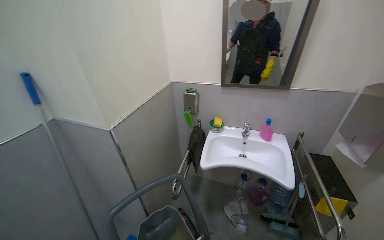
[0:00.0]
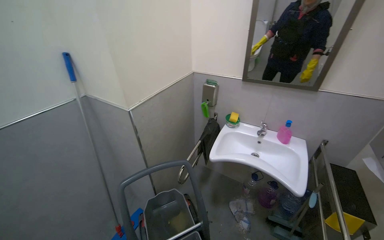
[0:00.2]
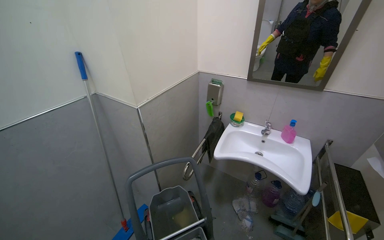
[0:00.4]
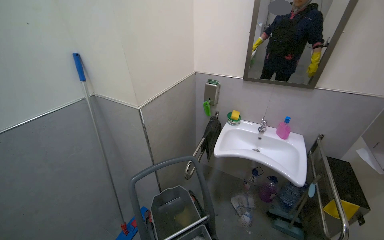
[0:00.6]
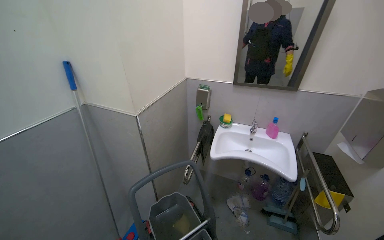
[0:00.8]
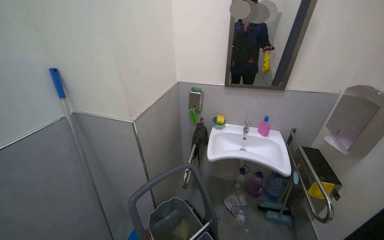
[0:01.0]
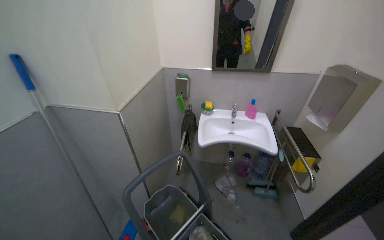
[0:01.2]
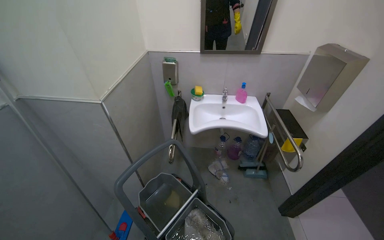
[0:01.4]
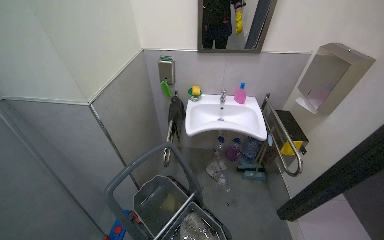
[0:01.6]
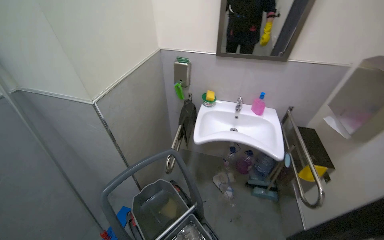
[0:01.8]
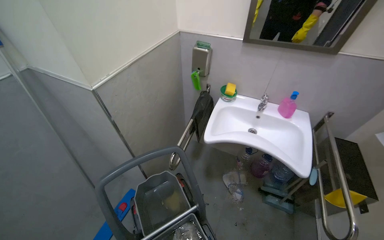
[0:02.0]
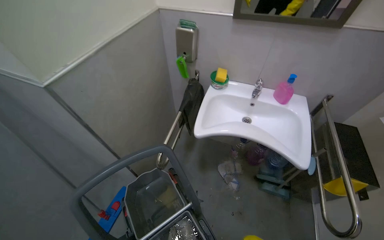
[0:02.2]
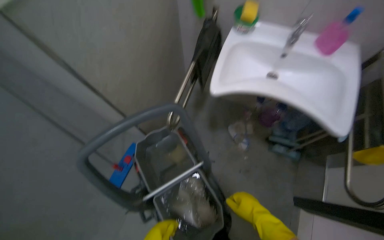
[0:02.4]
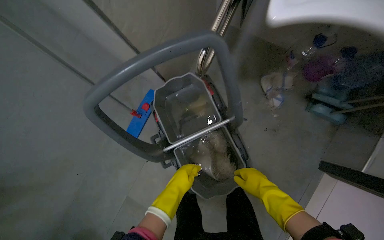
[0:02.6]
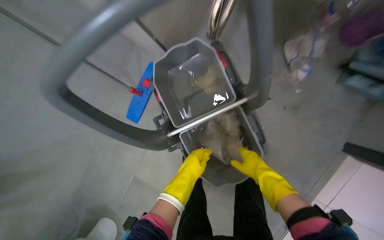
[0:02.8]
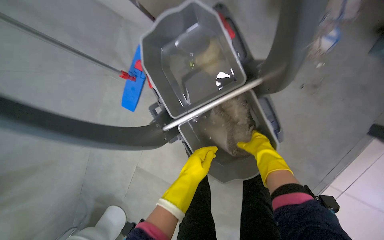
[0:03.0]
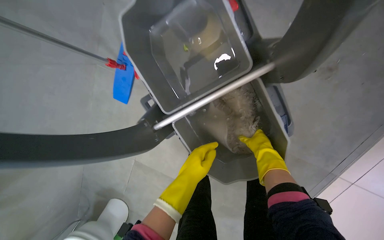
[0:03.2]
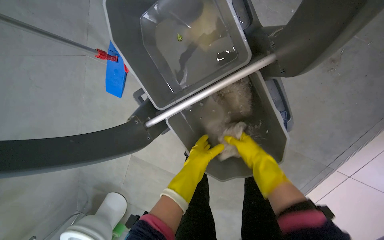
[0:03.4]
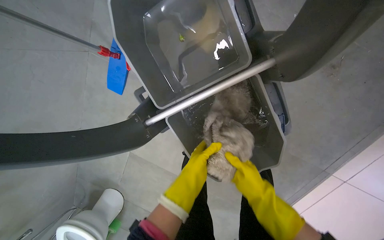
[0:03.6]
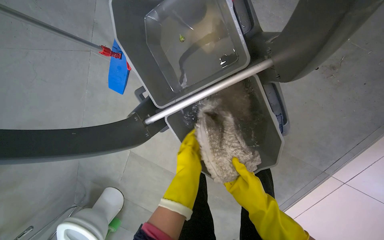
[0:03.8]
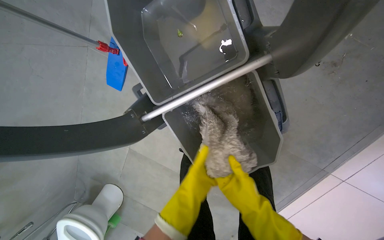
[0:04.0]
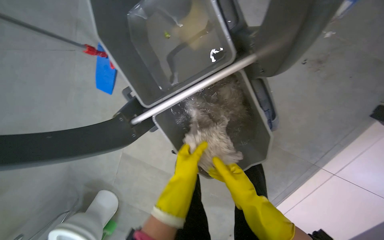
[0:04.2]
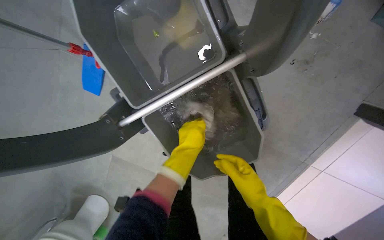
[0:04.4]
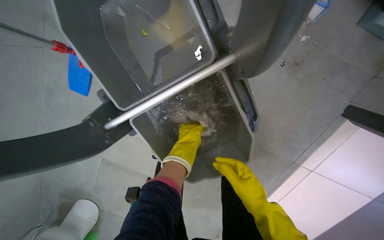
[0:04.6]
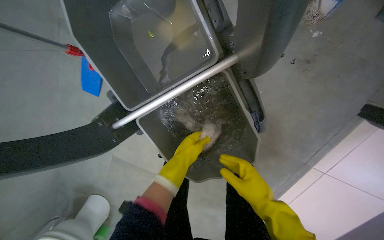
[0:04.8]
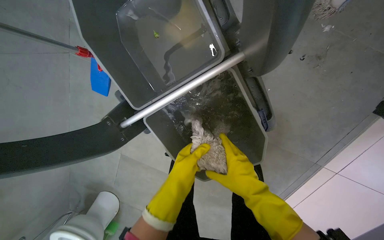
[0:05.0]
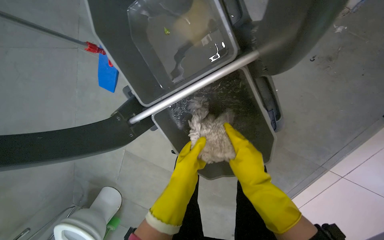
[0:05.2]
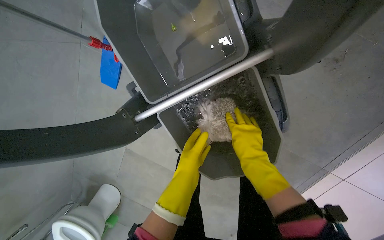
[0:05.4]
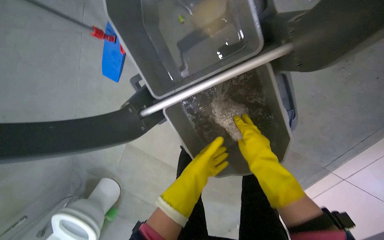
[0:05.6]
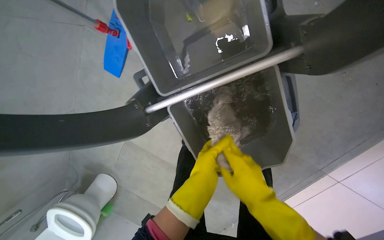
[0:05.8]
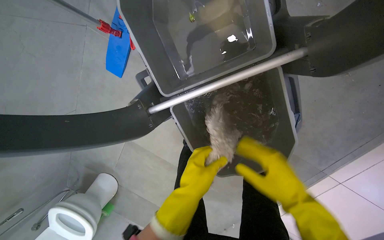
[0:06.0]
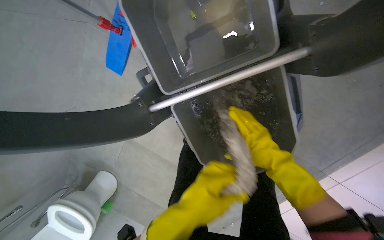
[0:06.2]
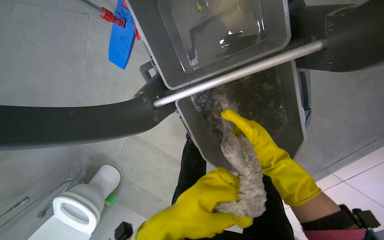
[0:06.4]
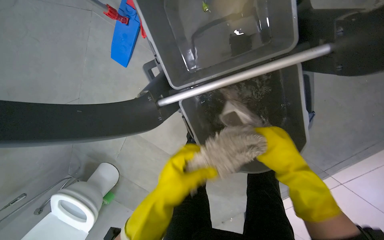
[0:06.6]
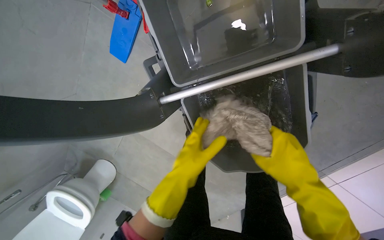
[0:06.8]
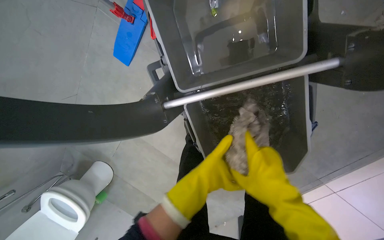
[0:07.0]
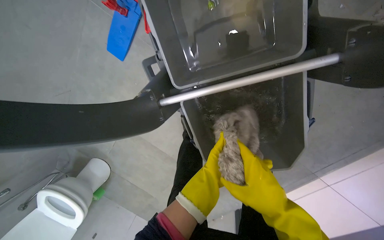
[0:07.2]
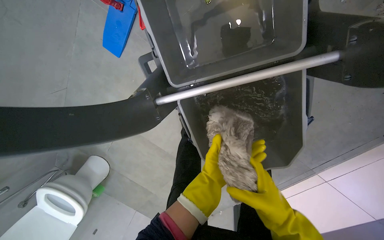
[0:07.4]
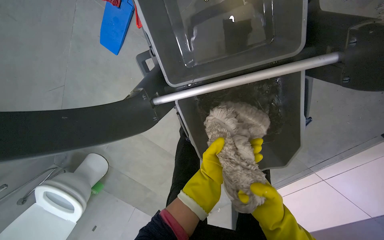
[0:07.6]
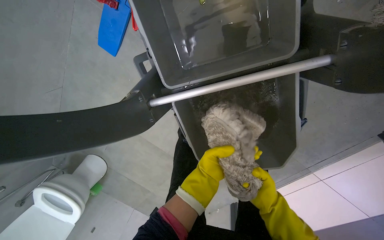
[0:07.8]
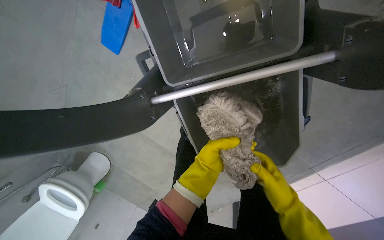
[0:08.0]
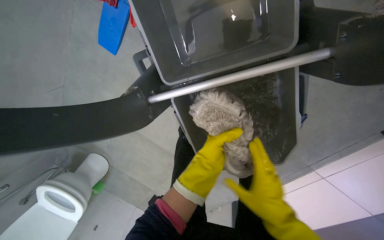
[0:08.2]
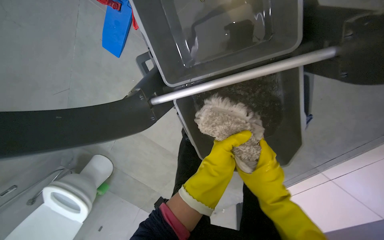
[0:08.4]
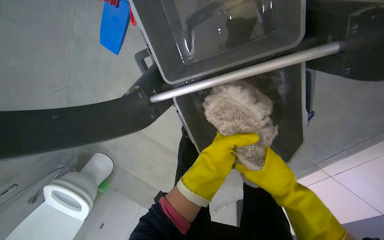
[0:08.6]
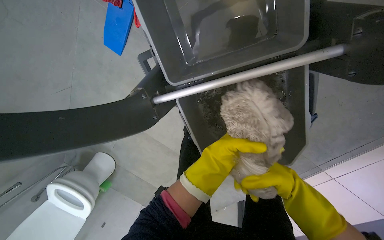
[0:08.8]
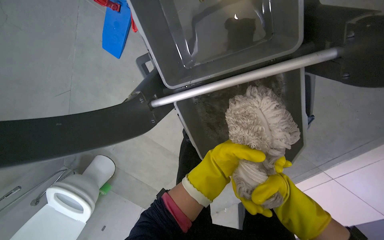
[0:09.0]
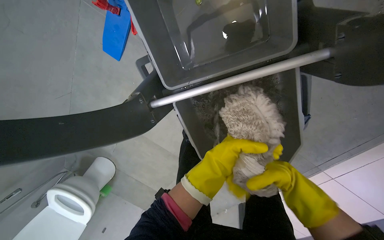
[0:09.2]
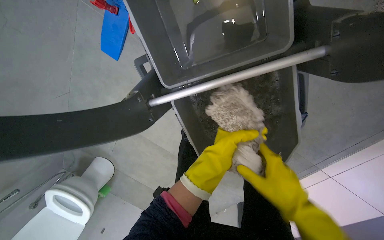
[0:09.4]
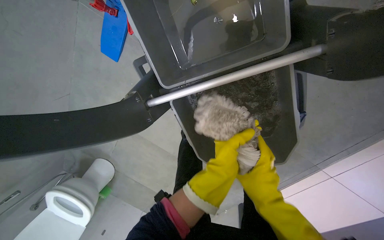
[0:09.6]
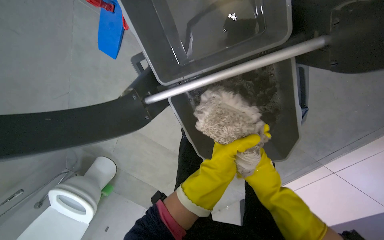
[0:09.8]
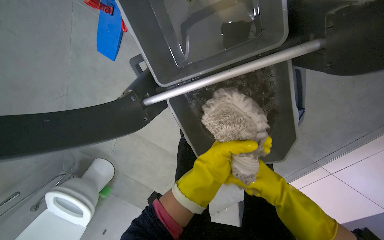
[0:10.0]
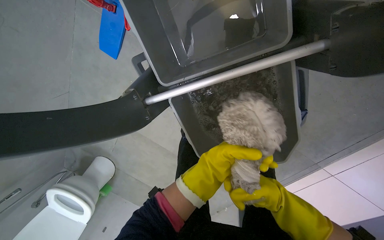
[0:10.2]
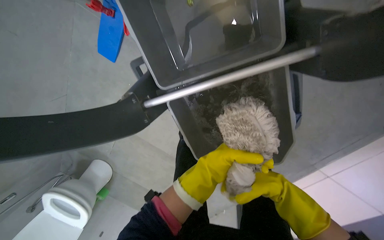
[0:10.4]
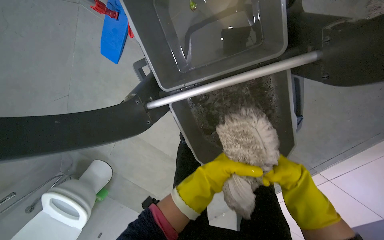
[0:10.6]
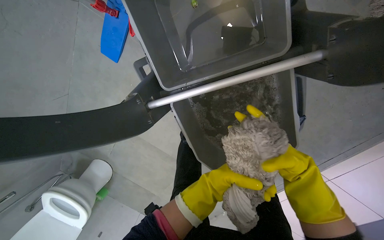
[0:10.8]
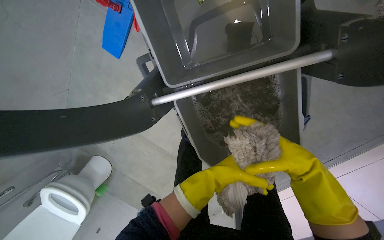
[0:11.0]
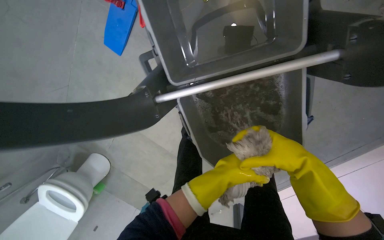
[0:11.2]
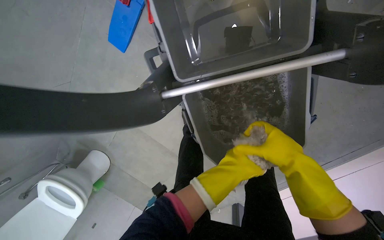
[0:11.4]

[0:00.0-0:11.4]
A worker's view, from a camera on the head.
Job: preparing cleaning supplies.
The whole recording: Wringing out mop head. The worker removes, wrings out, and reattaches the mop head.
0:01.4 to 0:02.8: The head travels approximately 60 cm. The wearer's head swings roughly 25 degrees to the left. The view tips downward by some 55 degrees.
0:02.8 to 0:04.2: The view tips downward by some 15 degrees. The right hand heads down the picture, covering approximately 10 cm, and reaches about 30 cm farther from the camera, then returns.
0:04.2 to 0:05.6: The right hand goes some 15 cm up the picture; the left hand travels farther from the camera by approximately 10 cm.
0:05.6 to 0:07.2: The left hand moves roughly 15 cm nearer to the camera and comes back; the right hand swings up and down the picture, some 10 cm each way, with 2 reversals.
0:07.2 to 0:08.6: The right hand swings nearer and farther, some 20 cm each way, with 2 reversals.
0:08.6 to 0:10.0: The right hand swings nearer and farther, about 20 cm each way, with 2 reversals.
0:10.0 to 0:11.4: The right hand is displaced up the picture and nearer to the camera by about 25 cm.

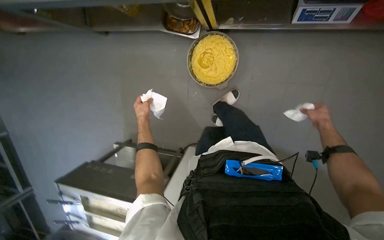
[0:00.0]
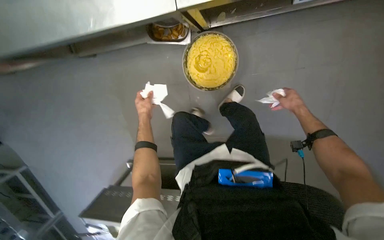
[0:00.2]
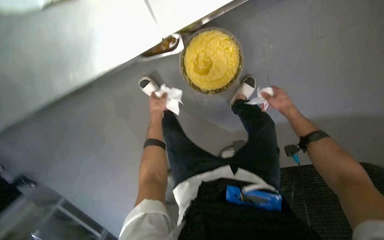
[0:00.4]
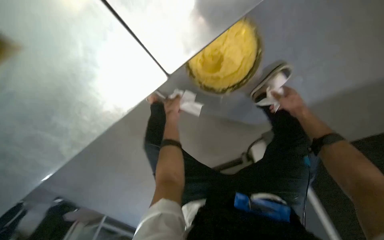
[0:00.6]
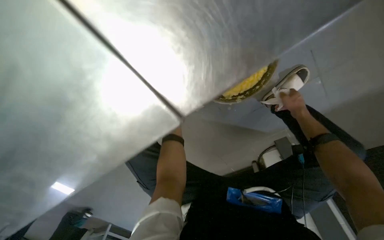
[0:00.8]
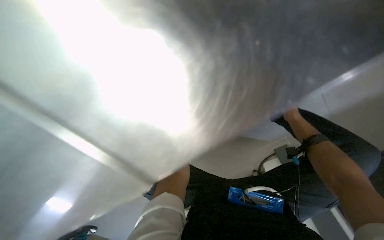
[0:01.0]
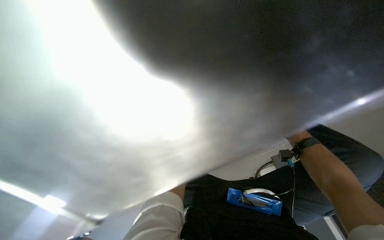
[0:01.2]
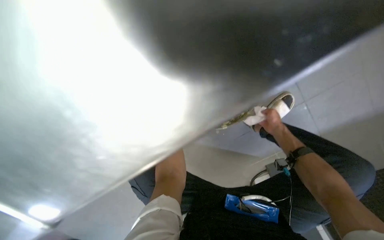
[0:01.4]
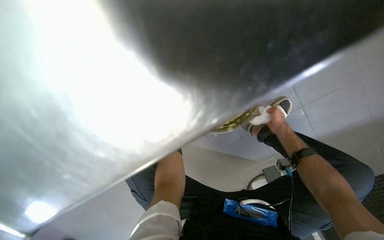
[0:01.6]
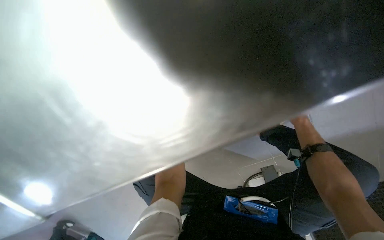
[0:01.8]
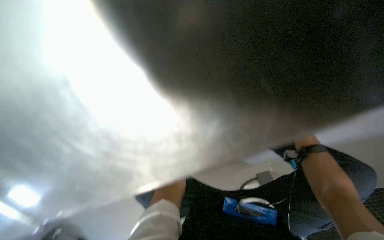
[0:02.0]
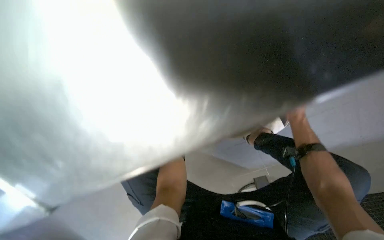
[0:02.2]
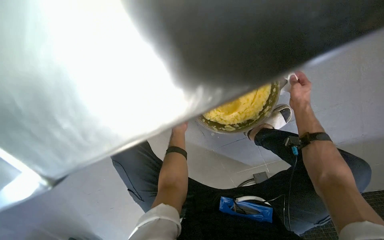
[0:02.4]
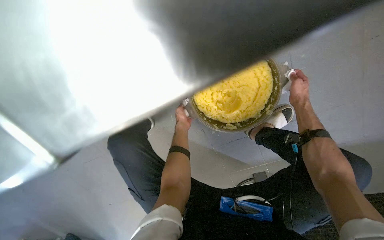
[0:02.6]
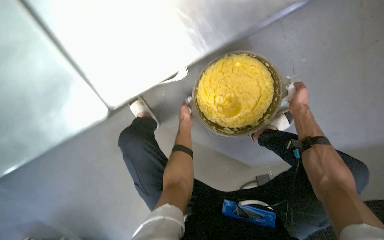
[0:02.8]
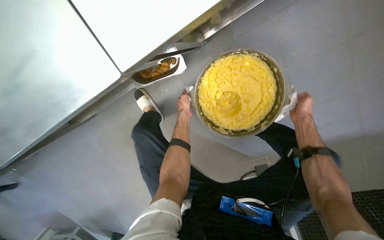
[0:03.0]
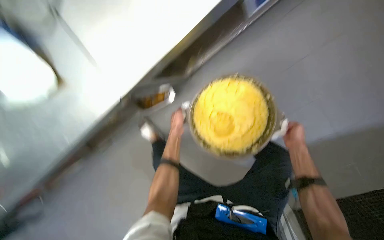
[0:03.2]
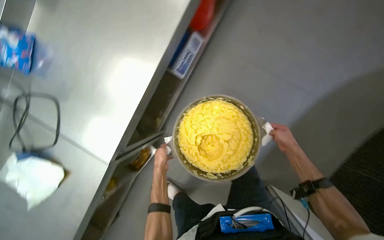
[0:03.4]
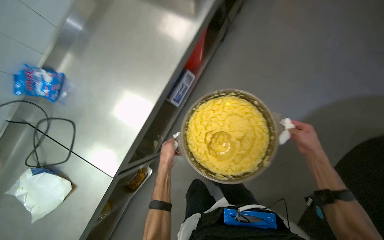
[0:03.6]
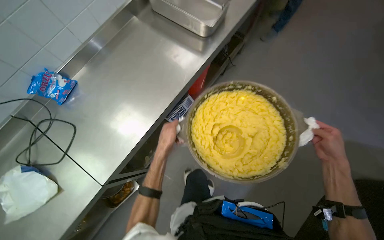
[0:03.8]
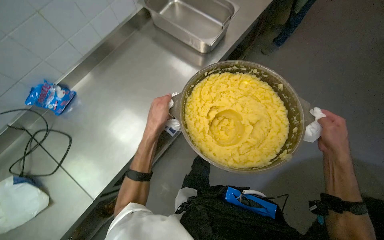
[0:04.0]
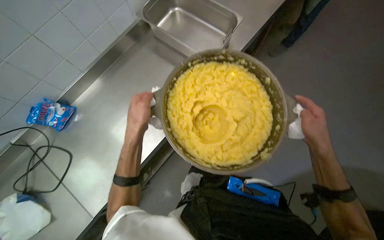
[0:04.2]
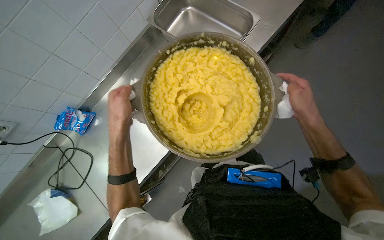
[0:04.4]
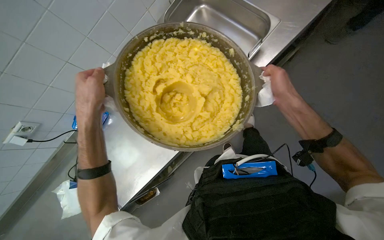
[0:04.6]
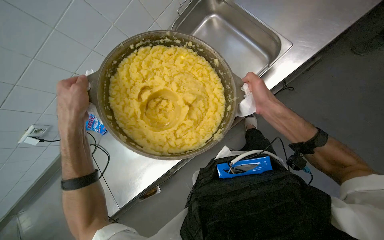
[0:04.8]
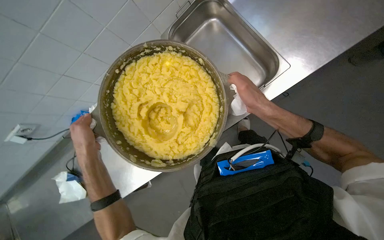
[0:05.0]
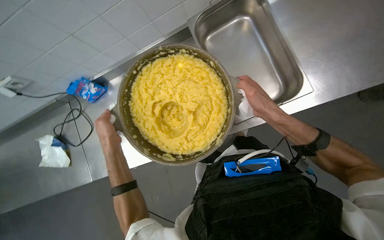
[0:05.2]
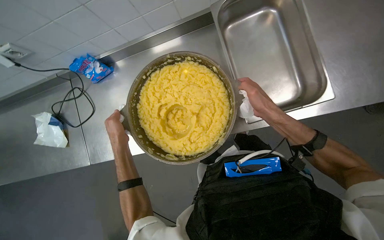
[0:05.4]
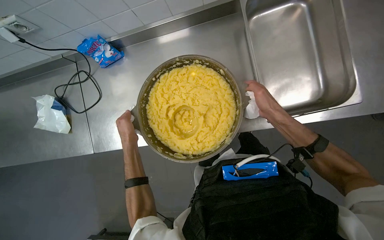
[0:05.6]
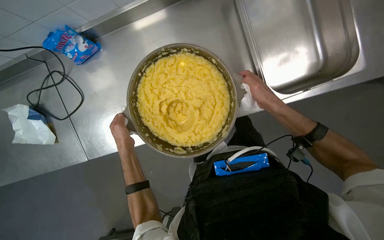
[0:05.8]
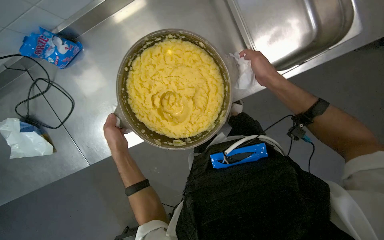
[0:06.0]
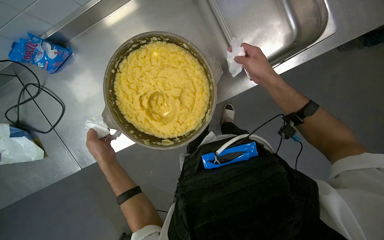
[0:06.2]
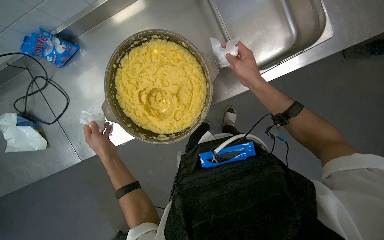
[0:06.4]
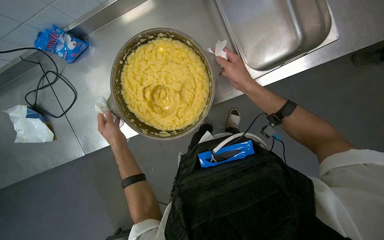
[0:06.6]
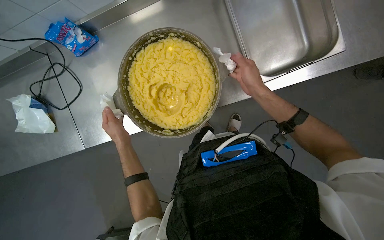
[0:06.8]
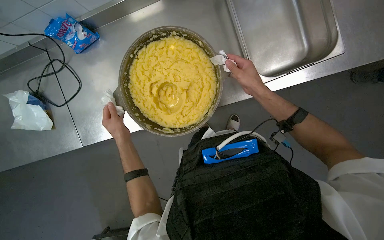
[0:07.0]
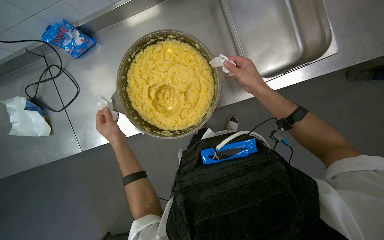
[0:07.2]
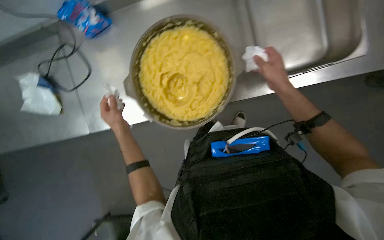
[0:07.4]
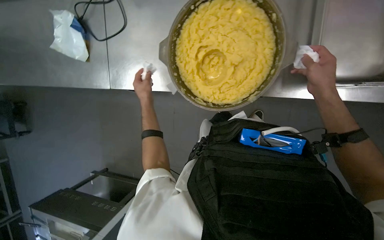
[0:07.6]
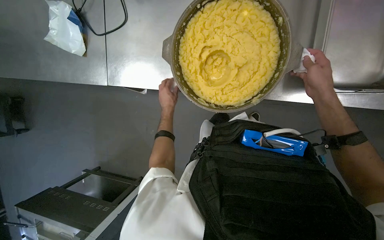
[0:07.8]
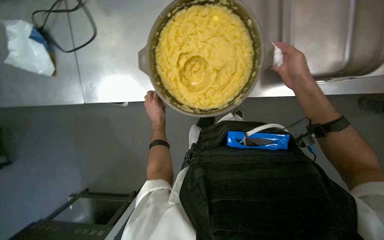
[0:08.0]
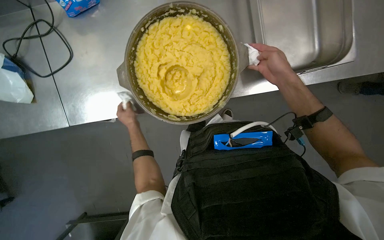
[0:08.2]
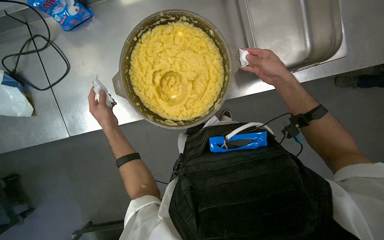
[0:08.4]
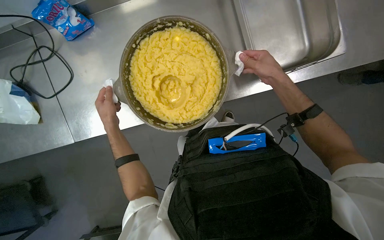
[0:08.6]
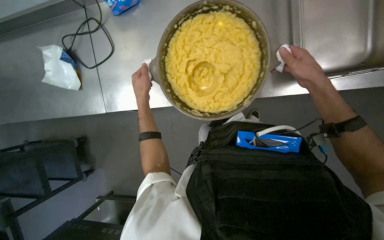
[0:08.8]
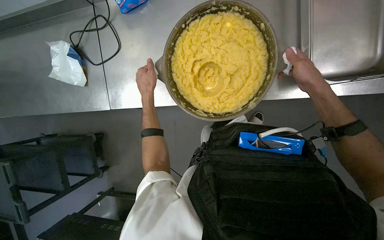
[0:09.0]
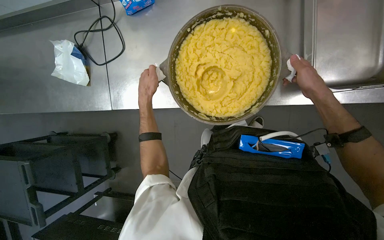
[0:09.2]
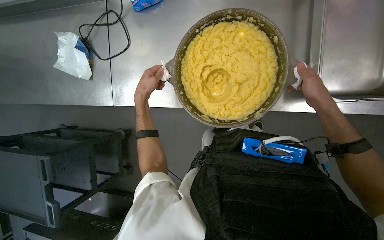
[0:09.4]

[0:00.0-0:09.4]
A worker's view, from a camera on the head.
Job: preparing food.
The whole recording: Transferring mashed potatoes into tray. The worker picks up a pot of mashed potatoes, places it on the counter, and scrapes the mashed potatoes into a metal tray.
0:00.0 to 0:01.6: The scene turns about 30 degrees counterclockwise in the picture.
0:03.2 to 0:04.8: The camera travels some 50 cm. The camera sweeps to the left, by roughly 20 degrees. The wearer looks roughly 20 degrees further upward.
0:04.8 to 0:06.2: The view tilts approximately 25 degrees downward.
0:06.2 to 0:07.8: Everything in view rotates about 30 degrees clockwise.
0:07.8 to 0:09.4: The left hand travels to the left and nearer to the camera by about 15 cm.
